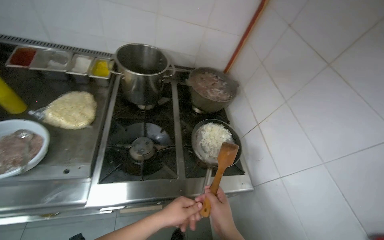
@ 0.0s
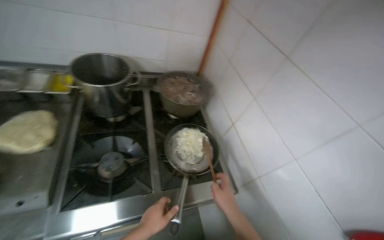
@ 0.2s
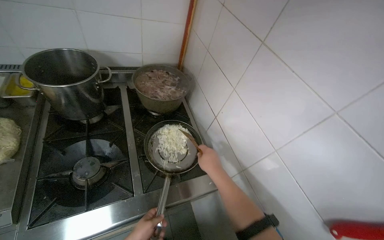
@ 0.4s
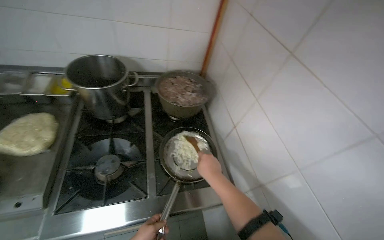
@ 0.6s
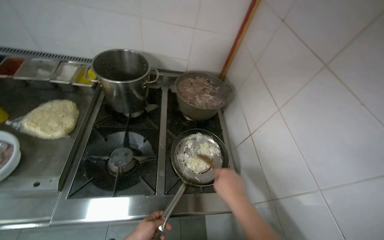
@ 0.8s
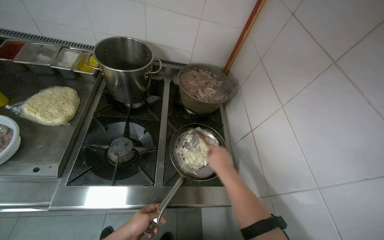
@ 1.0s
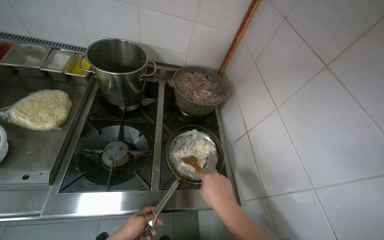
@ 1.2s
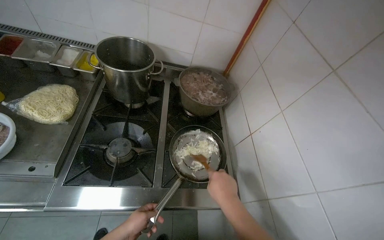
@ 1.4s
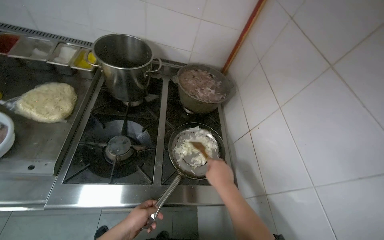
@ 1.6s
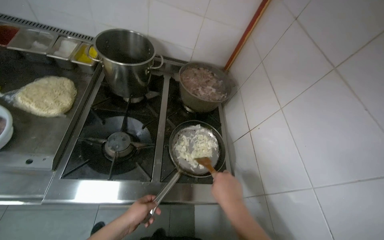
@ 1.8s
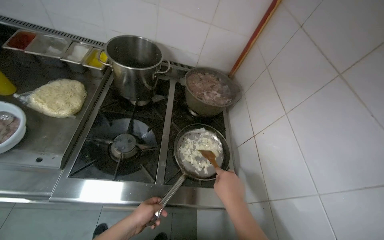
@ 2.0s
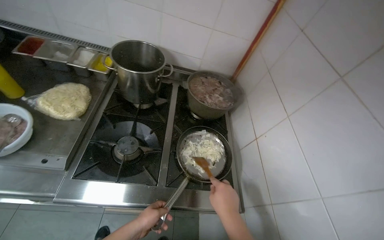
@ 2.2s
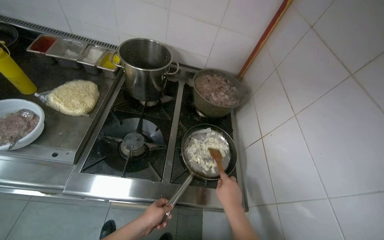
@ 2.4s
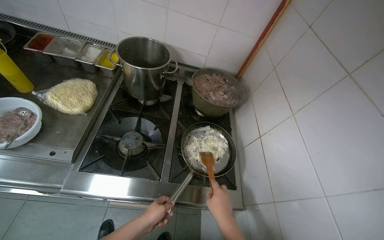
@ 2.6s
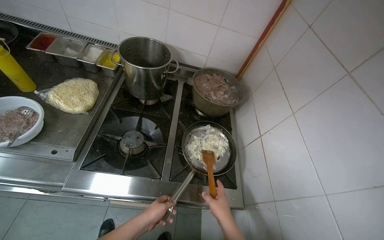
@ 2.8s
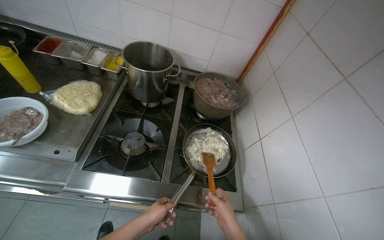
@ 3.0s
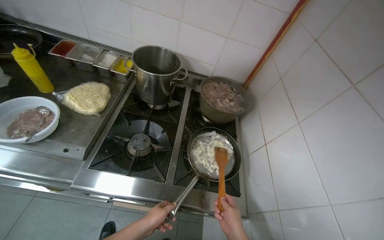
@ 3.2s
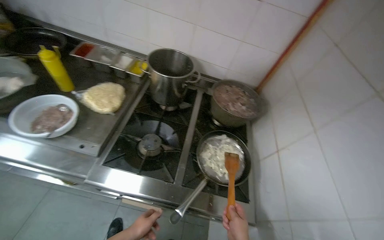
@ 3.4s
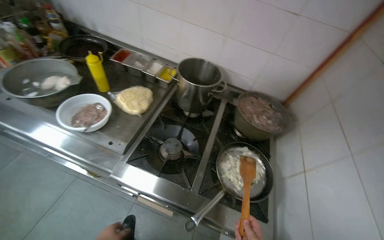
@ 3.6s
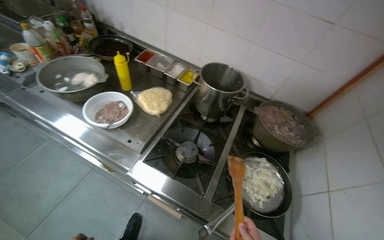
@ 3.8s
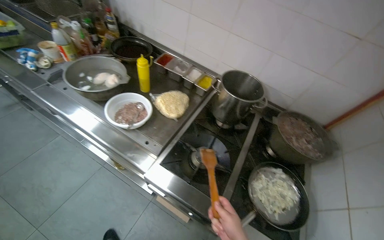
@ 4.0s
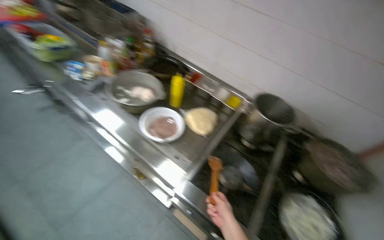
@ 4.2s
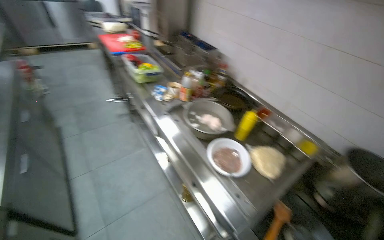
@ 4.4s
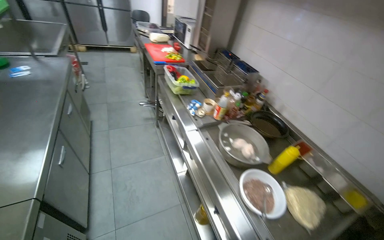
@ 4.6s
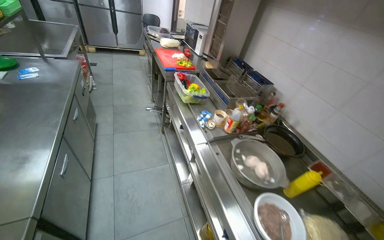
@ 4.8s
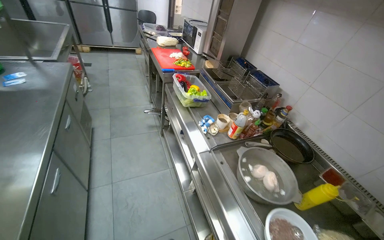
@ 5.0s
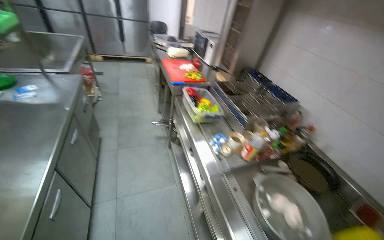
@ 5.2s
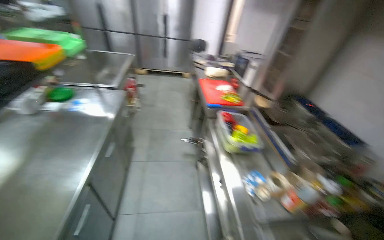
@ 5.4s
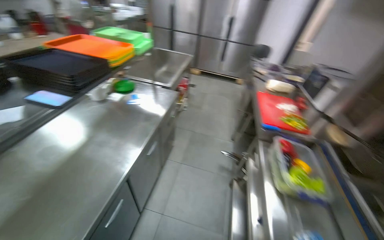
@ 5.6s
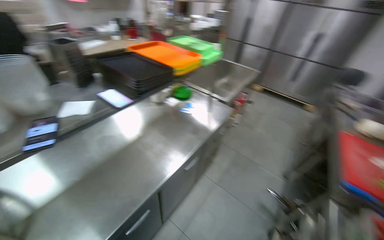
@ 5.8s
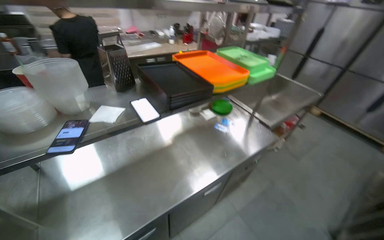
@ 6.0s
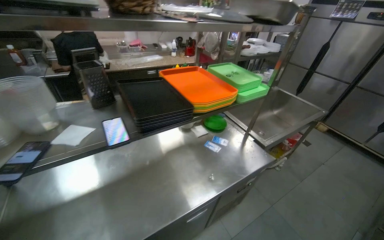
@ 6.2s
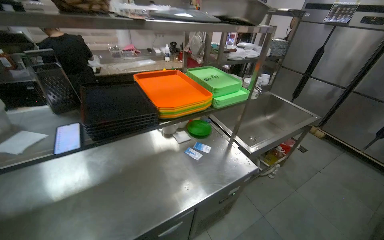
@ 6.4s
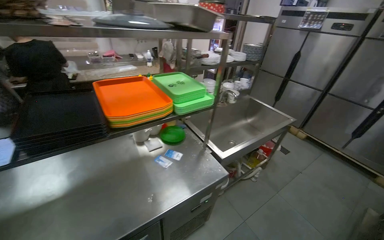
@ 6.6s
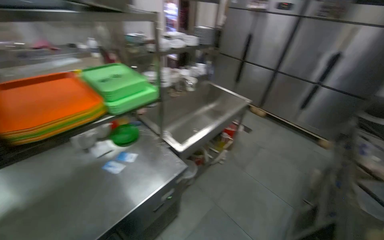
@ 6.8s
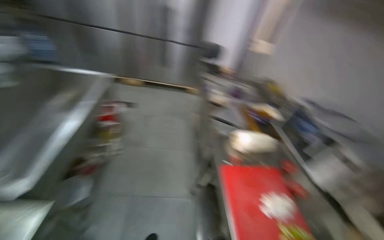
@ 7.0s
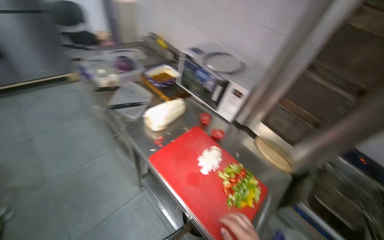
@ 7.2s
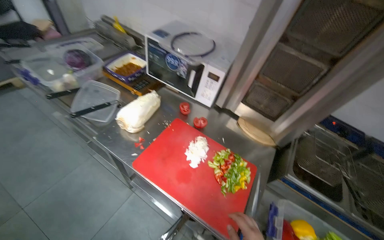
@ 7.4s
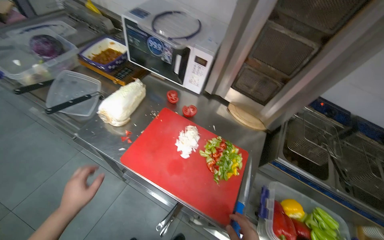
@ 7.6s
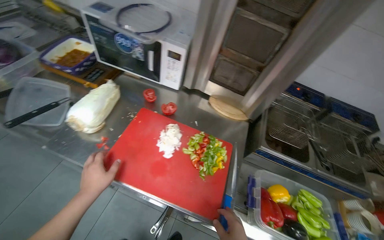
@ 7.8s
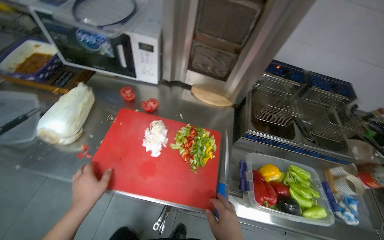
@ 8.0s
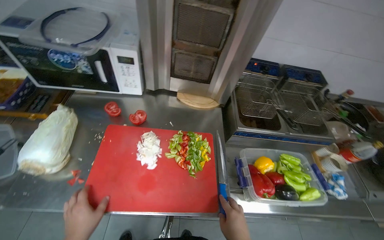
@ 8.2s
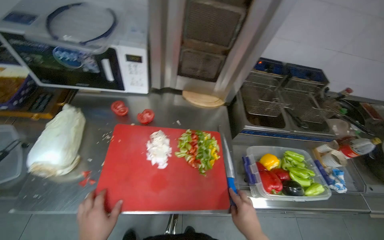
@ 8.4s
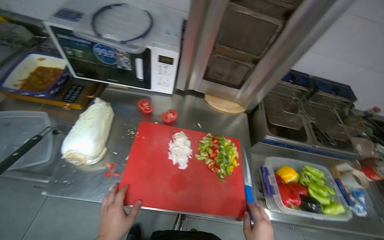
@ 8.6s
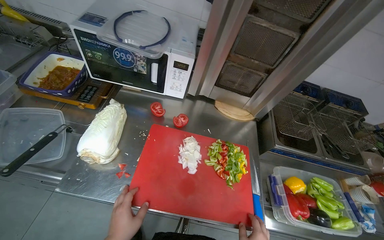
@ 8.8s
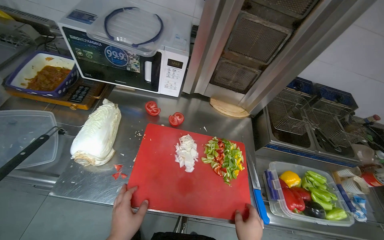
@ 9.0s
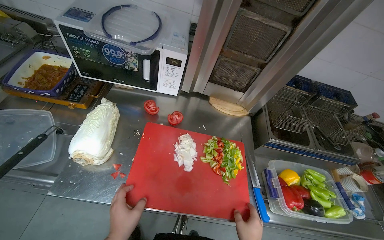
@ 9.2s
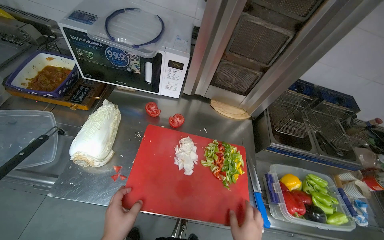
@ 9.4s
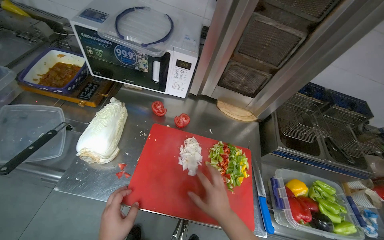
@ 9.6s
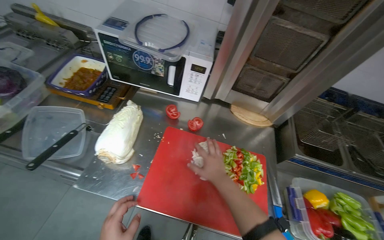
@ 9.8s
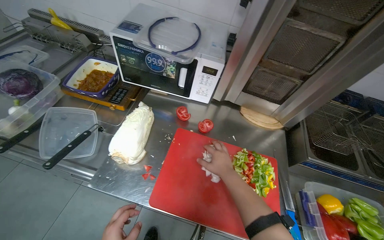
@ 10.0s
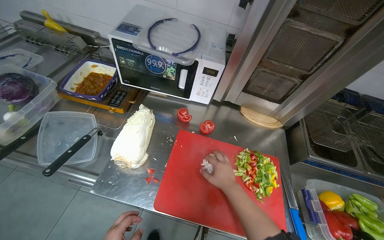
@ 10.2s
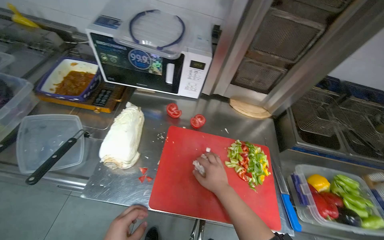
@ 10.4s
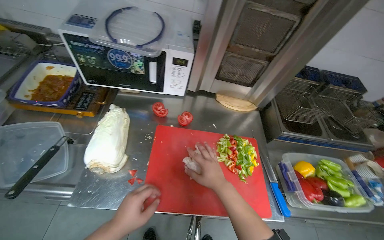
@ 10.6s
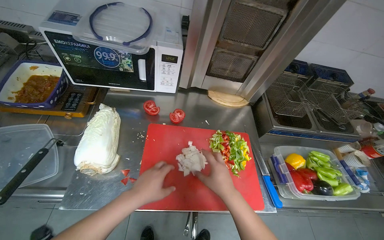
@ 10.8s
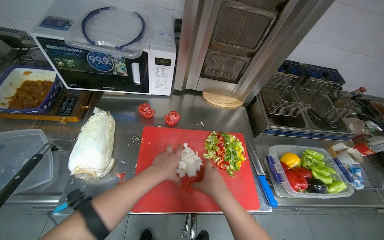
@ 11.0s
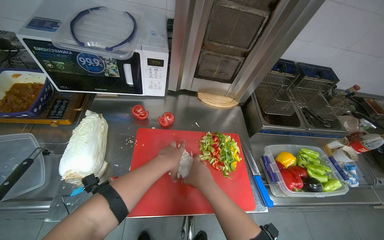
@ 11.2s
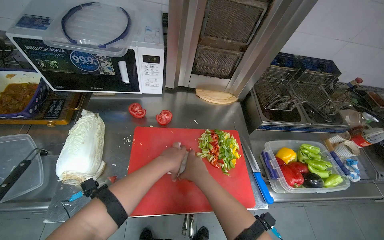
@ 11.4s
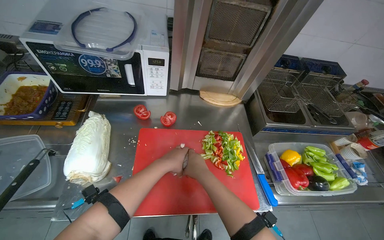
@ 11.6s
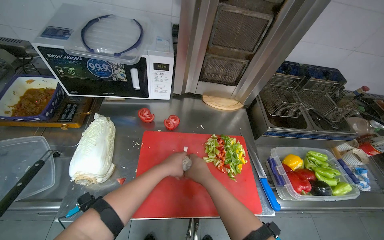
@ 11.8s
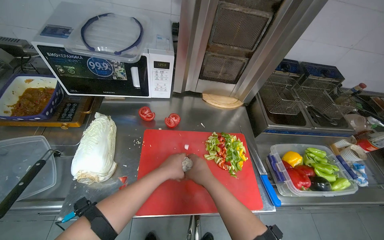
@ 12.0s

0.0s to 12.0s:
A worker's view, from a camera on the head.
Job: preparing food.
The whole recording: Preparing vegetables and garlic. The worker chops various vegetables and peels garlic on a red cutting board.
0.0s to 1.6s: The right hand shifts some 10 cm up the picture.
1.6s to 3.0s: The right hand heads down the picture, covering some 10 cm.
3.0s to 4.4s: The head travels approximately 50 cm. The wearer's head swings approximately 50 degrees to the left. The camera pitches upward, by approximately 20 degrees.
4.4s to 6.0s: The wearer moves roughly 1 m. The head turns to the left by roughly 90 degrees. The view tilts some 15 degrees upward.
6.0s to 7.6s: The head travels approximately 1 m. The wearer's head swings about 100 degrees to the right. The wearer looks approximately 30 degrees further downward.
7.6s to 9.0s: The wearer's head swings about 20 degrees to the right.

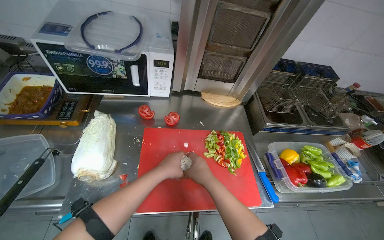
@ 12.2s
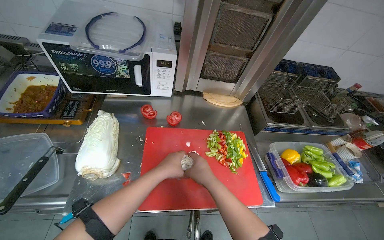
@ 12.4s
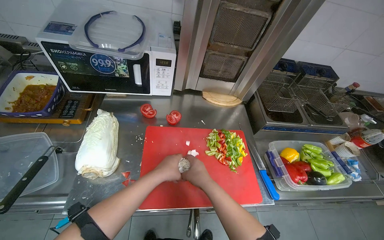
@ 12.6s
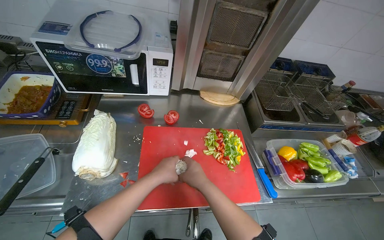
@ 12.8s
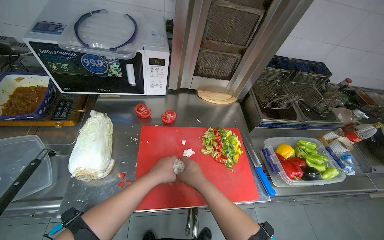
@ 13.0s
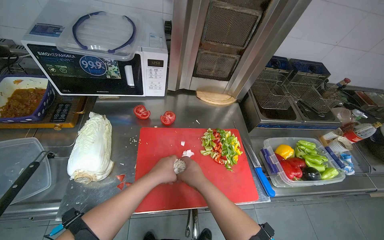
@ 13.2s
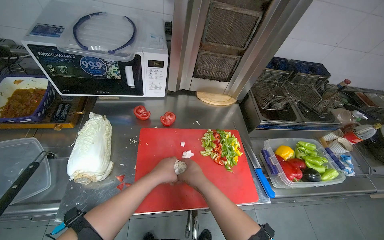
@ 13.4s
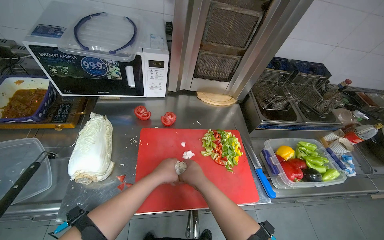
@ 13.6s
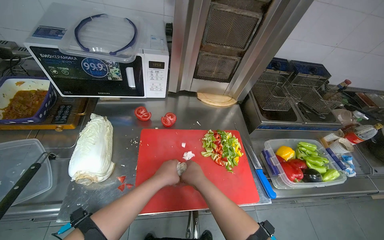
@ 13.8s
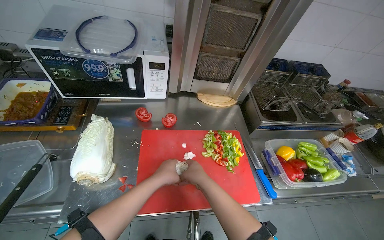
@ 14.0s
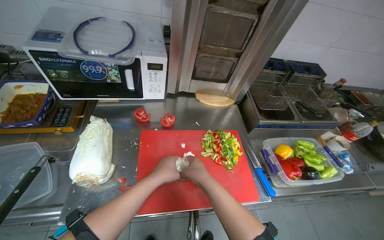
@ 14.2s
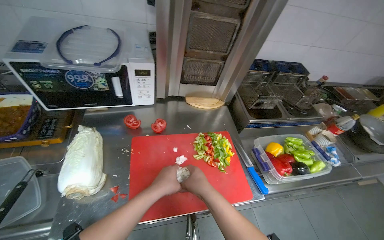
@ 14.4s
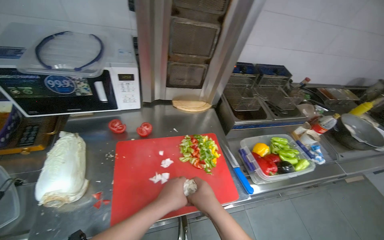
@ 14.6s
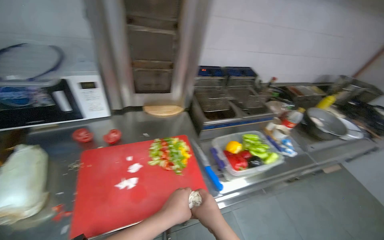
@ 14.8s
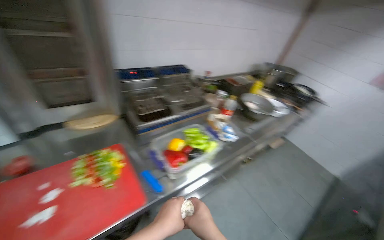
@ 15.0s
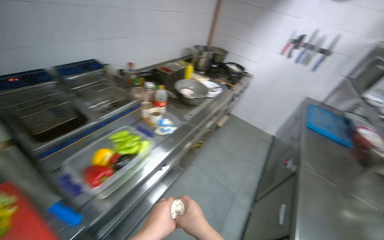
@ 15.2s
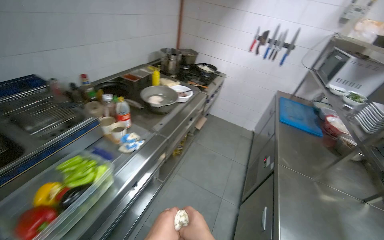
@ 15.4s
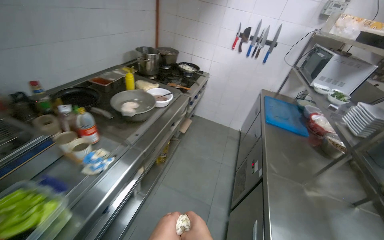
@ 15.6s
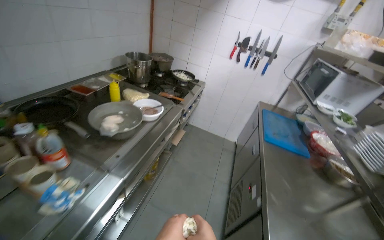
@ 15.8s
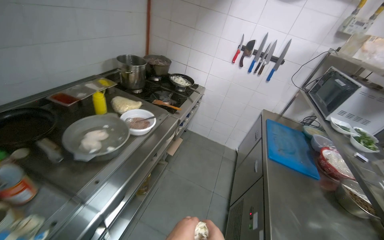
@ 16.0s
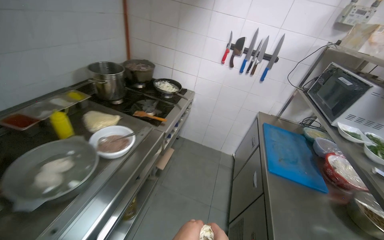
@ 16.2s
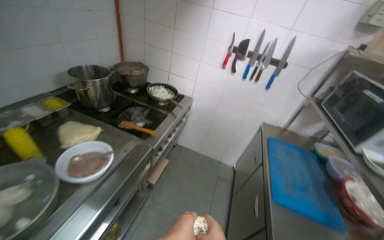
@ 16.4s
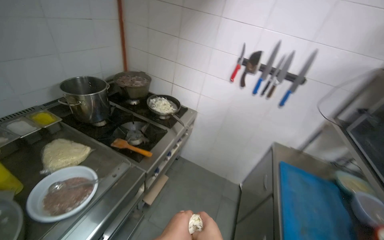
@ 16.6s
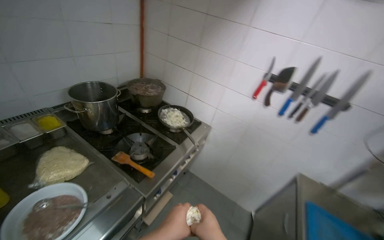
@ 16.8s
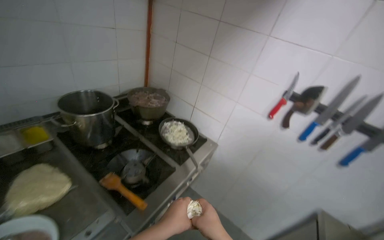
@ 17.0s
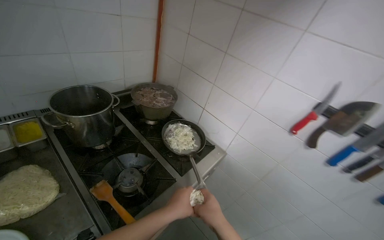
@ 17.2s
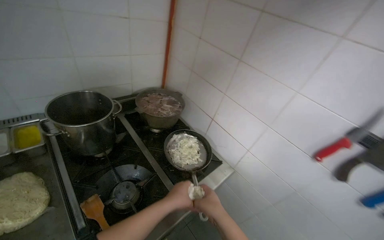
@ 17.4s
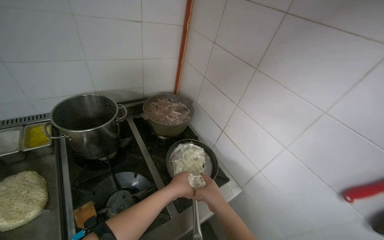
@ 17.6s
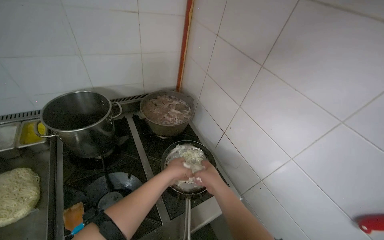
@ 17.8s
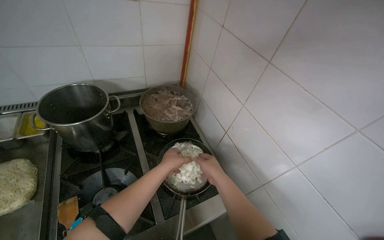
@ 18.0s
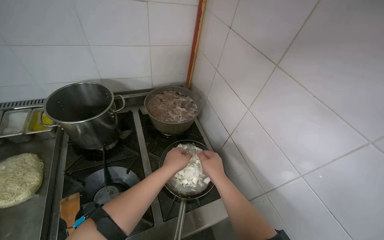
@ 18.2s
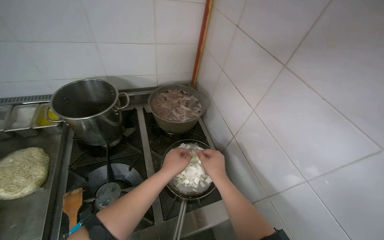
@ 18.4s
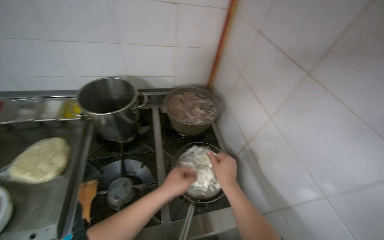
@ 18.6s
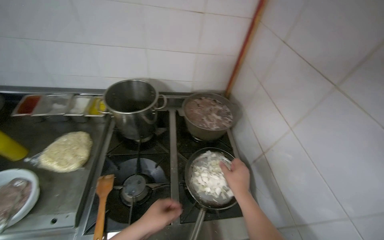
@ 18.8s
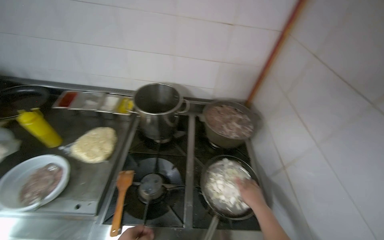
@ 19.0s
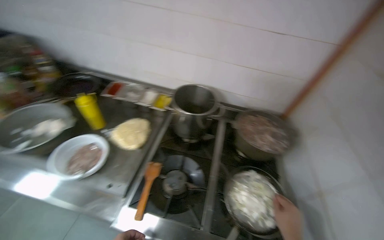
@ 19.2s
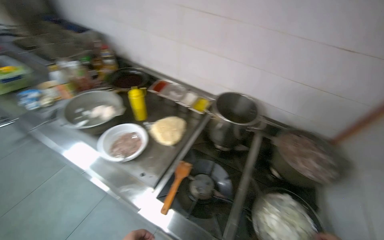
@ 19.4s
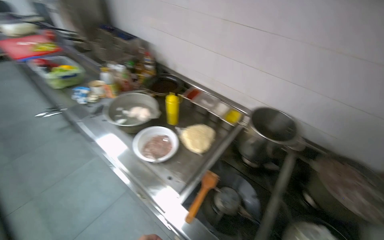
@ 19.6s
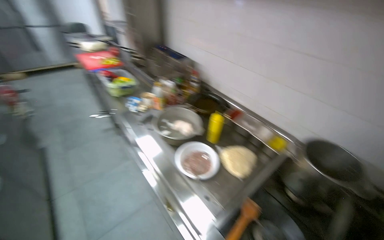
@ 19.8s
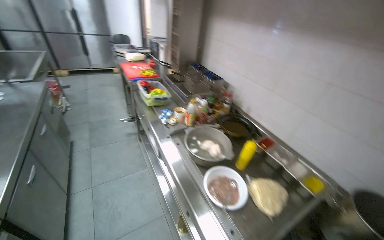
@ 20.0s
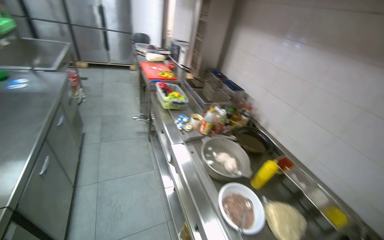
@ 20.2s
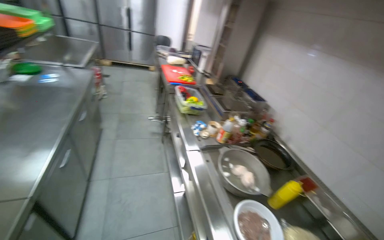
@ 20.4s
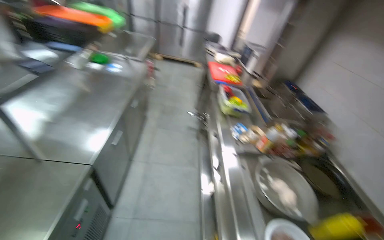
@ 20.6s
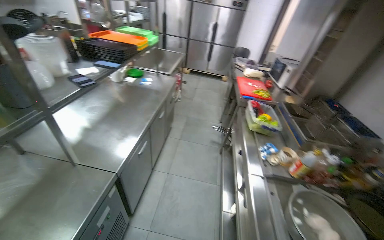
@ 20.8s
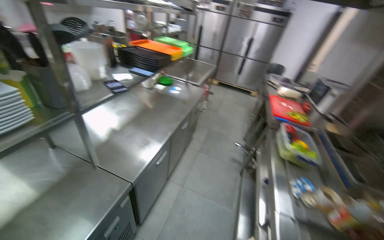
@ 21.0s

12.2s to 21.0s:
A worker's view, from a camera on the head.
Job: preparing food.
The whole recording: Preparing vegetables and garlic. The worker chops various vegetables and peels garlic on a red cutting board.
12.2s to 13.6s: The hands make small movements and keep their place.
13.6s to 15.2s: The camera travels some 60 cm. The wearer looks roughly 50 degrees further to the right.
15.2s to 16.6s: The wearer moves about 1.5 m.
16.6s to 18.0s: The camera is carried roughly 80 cm. The head rotates approximately 40 degrees to the left.
18.0s to 19.6s: The wearer looks about 65 degrees further to the left.
19.6s to 21.0s: The camera is carried some 60 cm. The head rotates roughly 70 degrees to the left. The camera pitches upward, by some 20 degrees.
